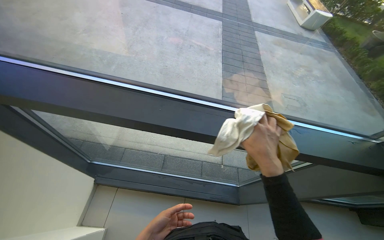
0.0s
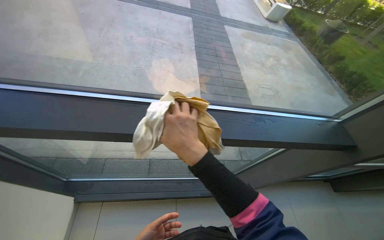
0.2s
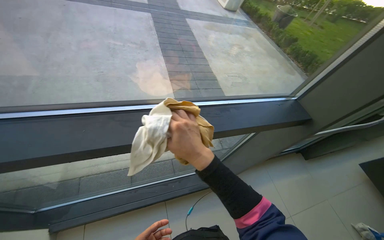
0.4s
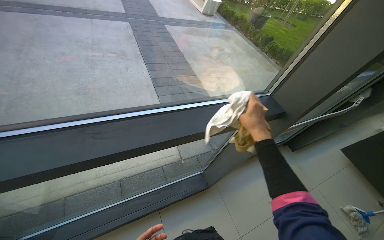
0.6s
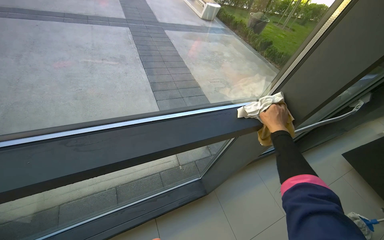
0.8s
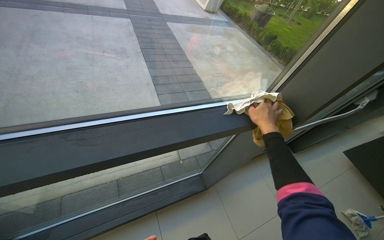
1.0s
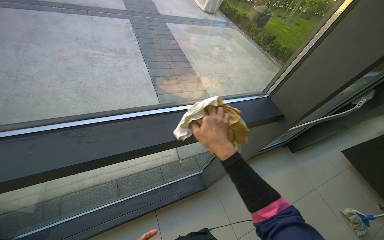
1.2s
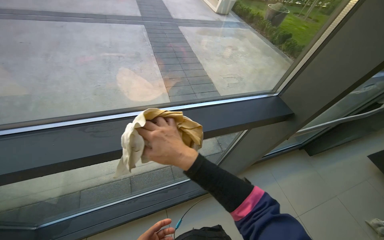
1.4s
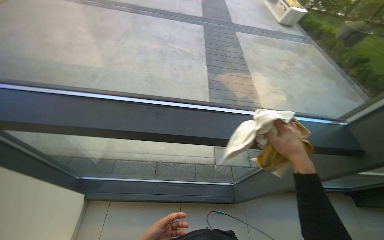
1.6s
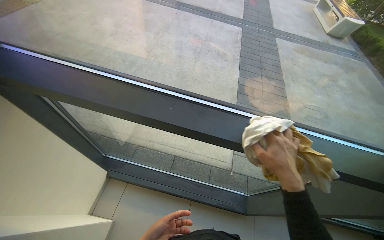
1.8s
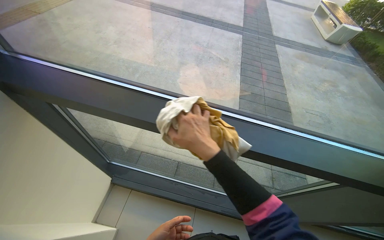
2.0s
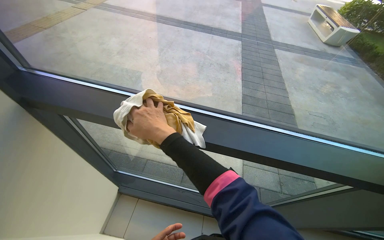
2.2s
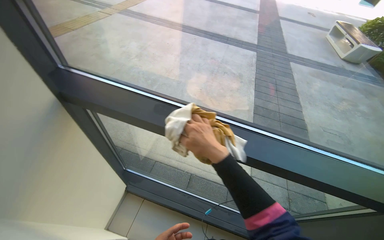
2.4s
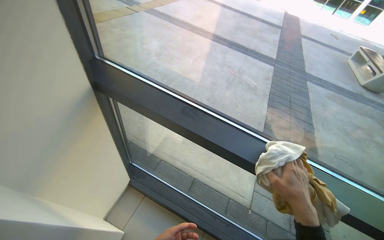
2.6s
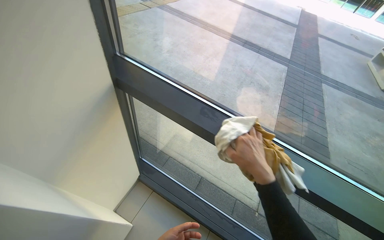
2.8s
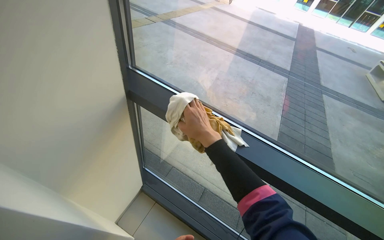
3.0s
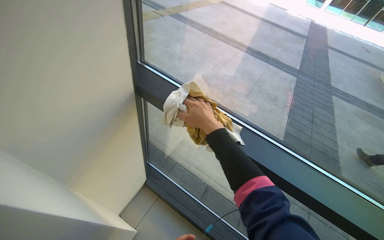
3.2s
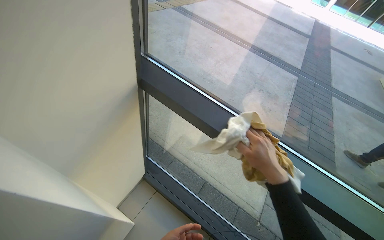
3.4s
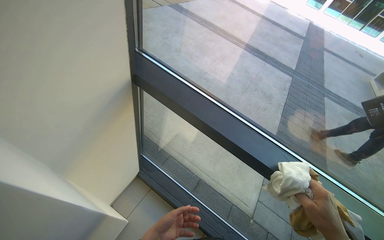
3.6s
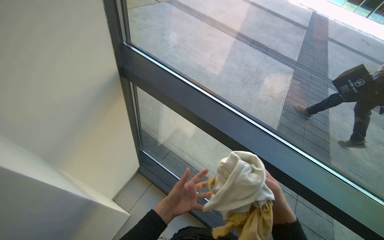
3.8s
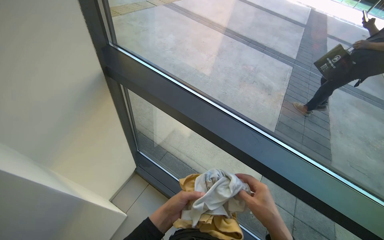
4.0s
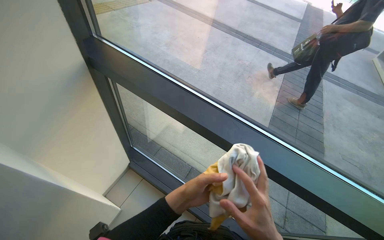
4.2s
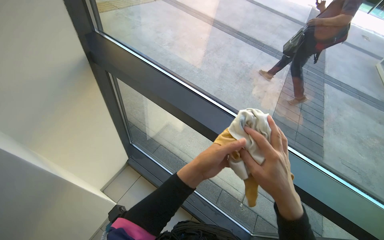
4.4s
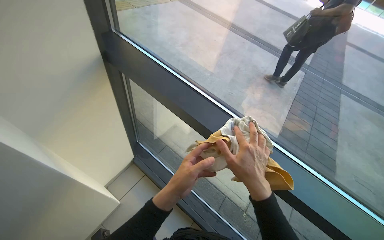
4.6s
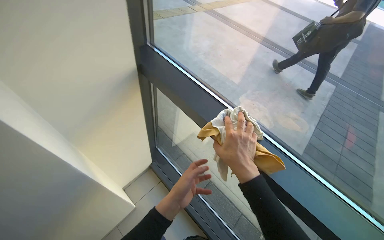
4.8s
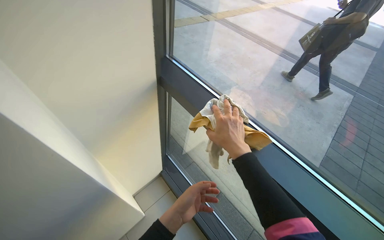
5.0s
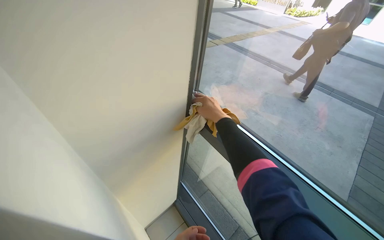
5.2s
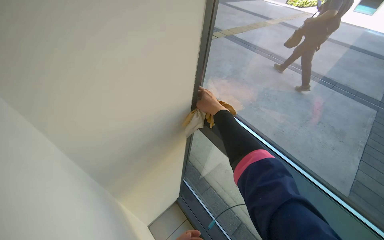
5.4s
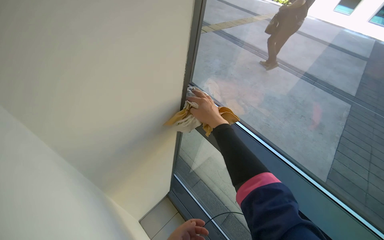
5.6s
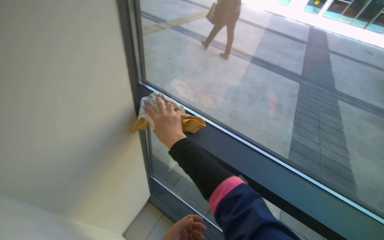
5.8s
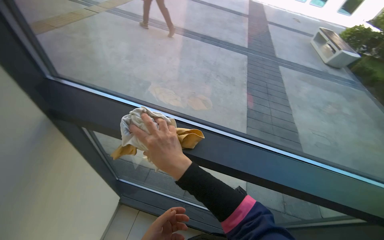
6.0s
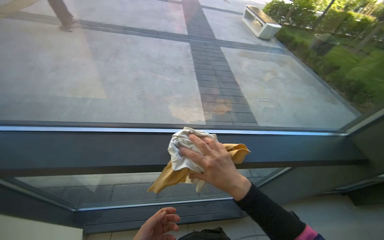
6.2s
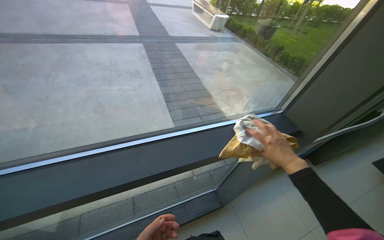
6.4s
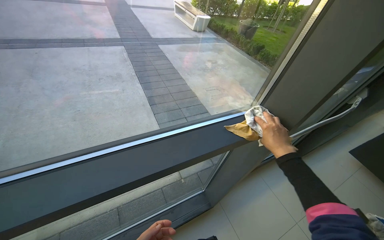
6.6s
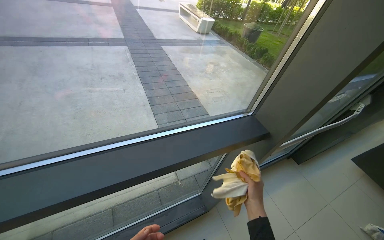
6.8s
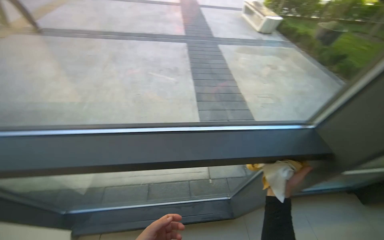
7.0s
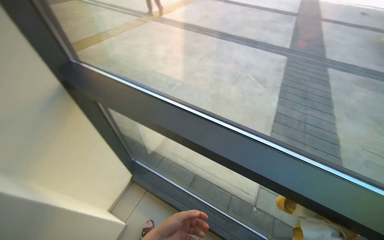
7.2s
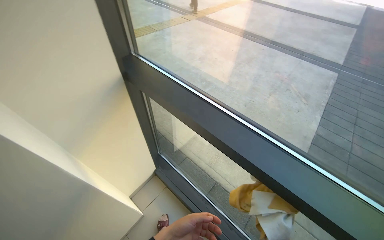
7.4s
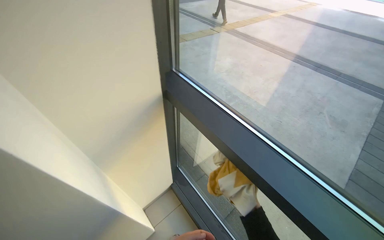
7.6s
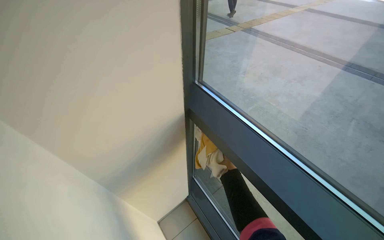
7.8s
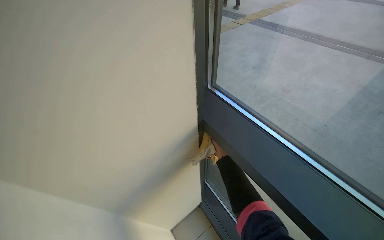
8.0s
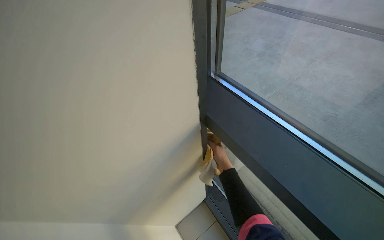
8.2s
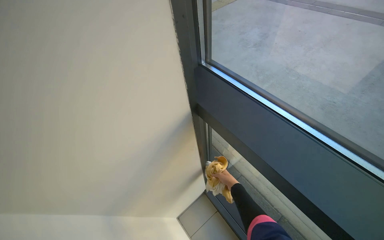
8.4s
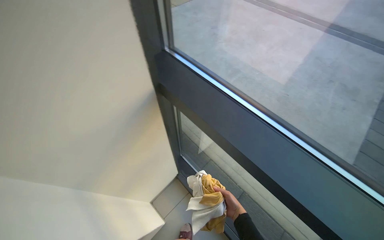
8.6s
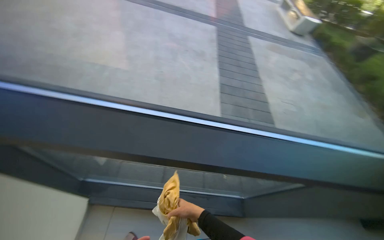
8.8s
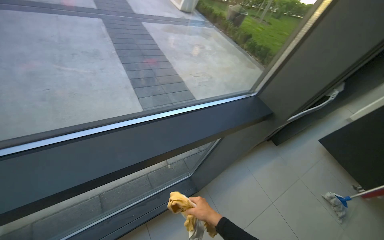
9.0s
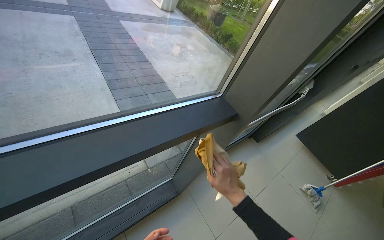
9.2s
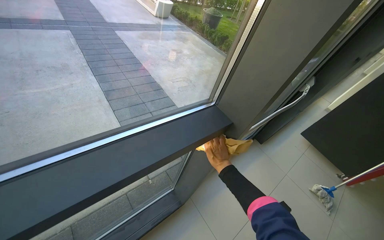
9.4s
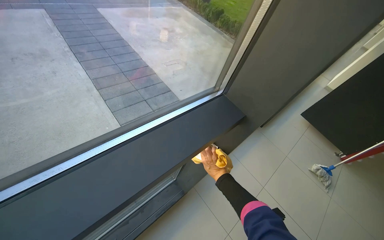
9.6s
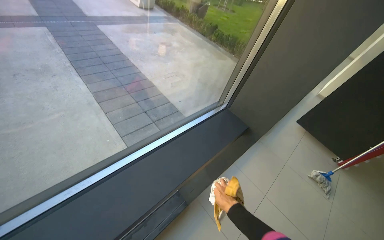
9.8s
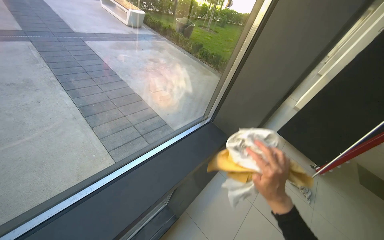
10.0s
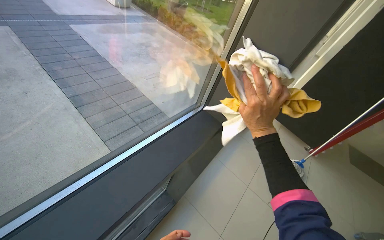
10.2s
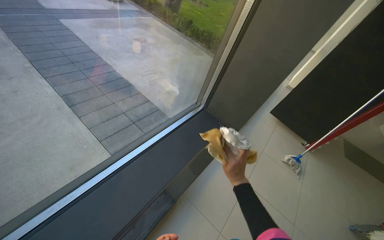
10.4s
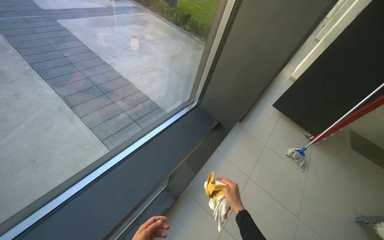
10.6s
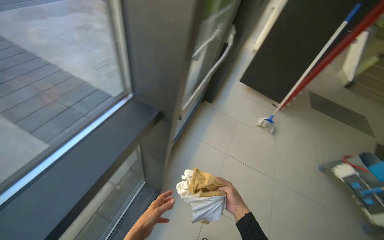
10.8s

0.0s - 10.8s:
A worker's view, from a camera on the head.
Job: cleaning windows.
The whole recording: Wiping window frames and glass. The worker wipes the frames and glass of large windows with a cloth.
1.6s - 3.0s: The wearer's head swings approximately 35 degrees to the left. The right hand goes left and right, approximately 35 cm each way, reversing 2 times.
3.0s - 4.6s: The right hand goes about 30 cm to the right and down the picture.
7.8s - 9.2s: The head turns to the right by about 85 degrees. The view tilts approximately 20 degrees downward.
9.2s - 10.8s: The head turns to the right by approximately 30 degrees. The right hand swings up and down the picture, roughly 30 cm each way, with 2 reversals.

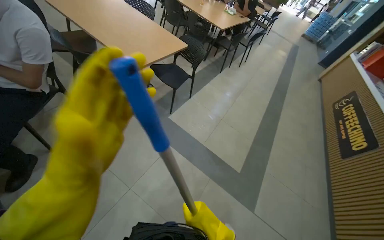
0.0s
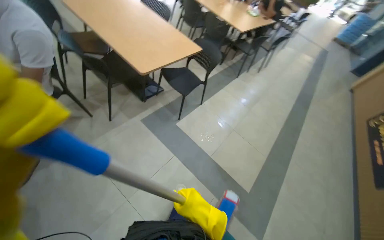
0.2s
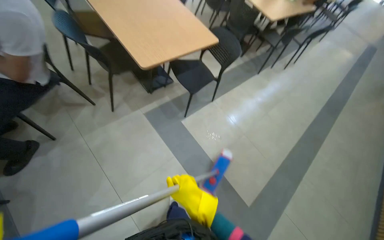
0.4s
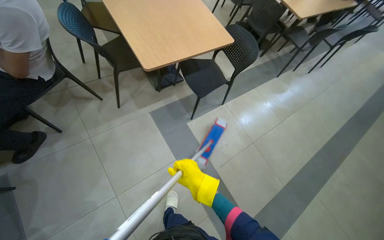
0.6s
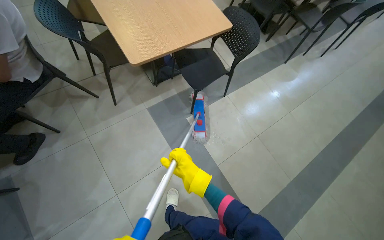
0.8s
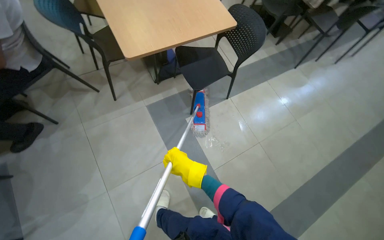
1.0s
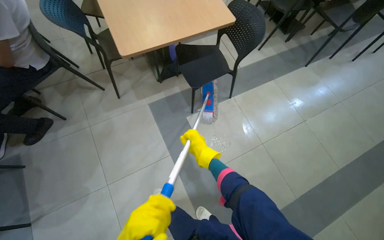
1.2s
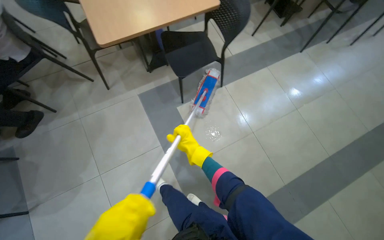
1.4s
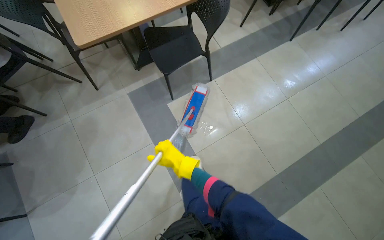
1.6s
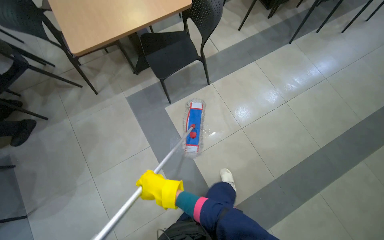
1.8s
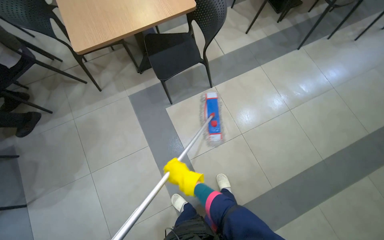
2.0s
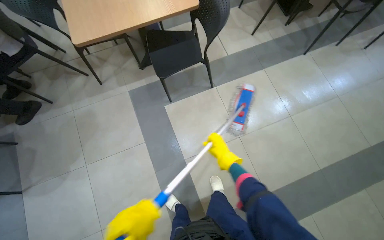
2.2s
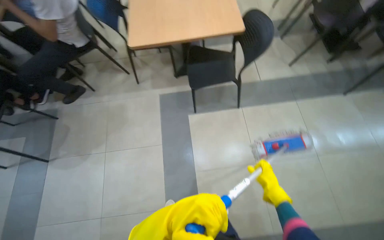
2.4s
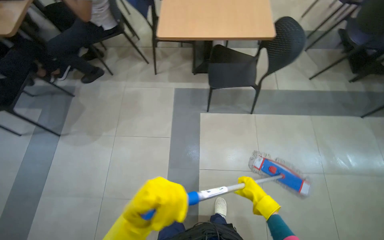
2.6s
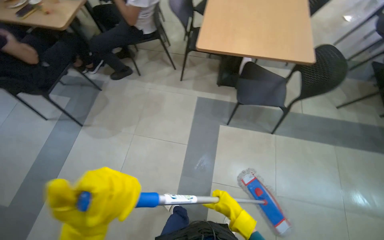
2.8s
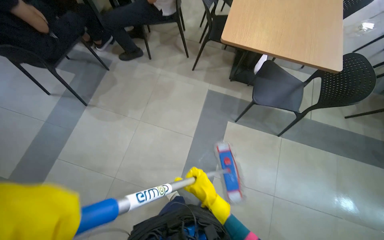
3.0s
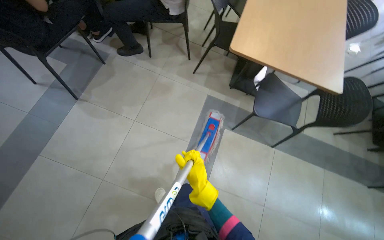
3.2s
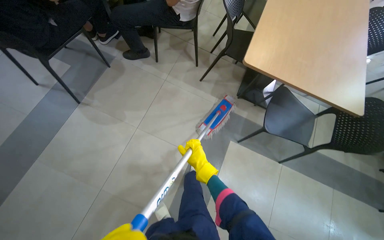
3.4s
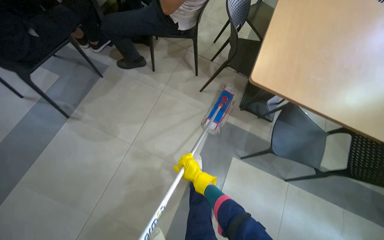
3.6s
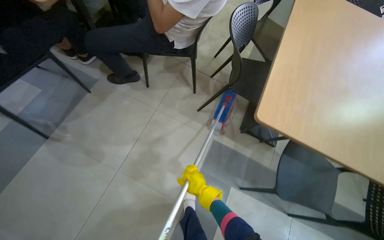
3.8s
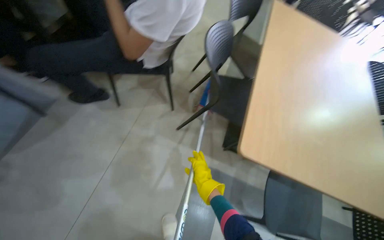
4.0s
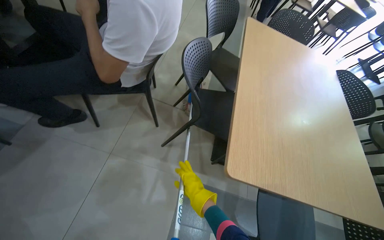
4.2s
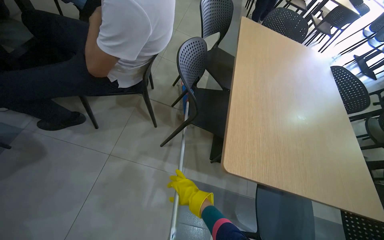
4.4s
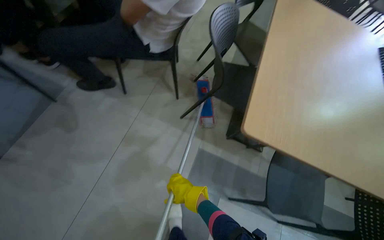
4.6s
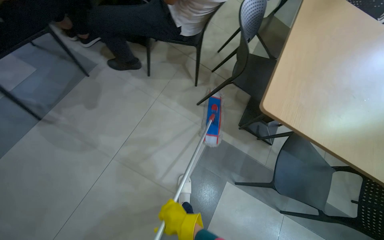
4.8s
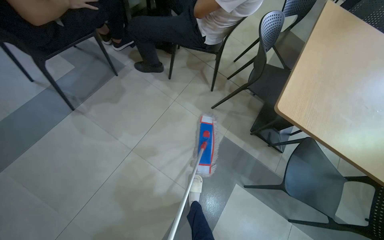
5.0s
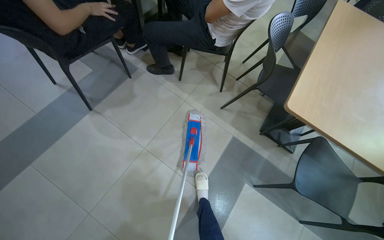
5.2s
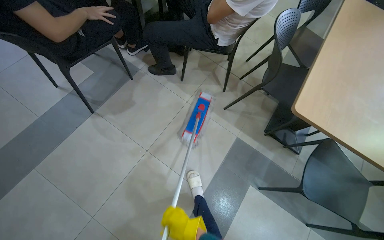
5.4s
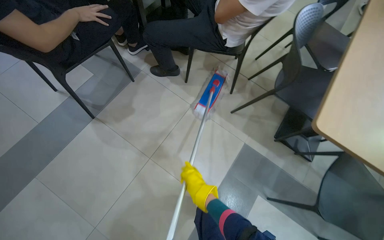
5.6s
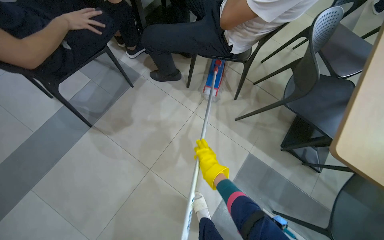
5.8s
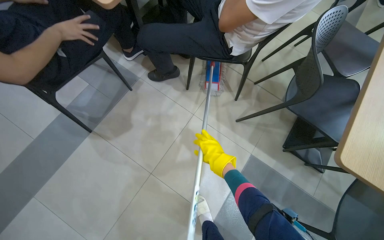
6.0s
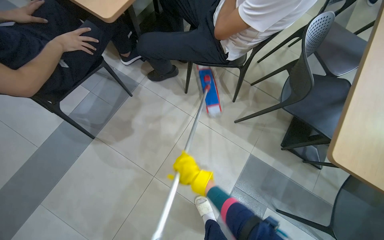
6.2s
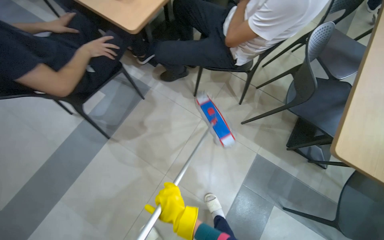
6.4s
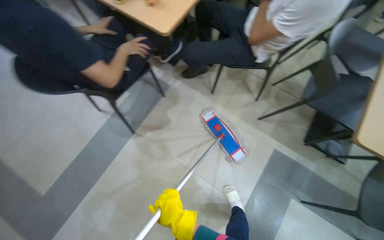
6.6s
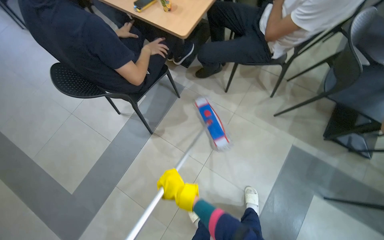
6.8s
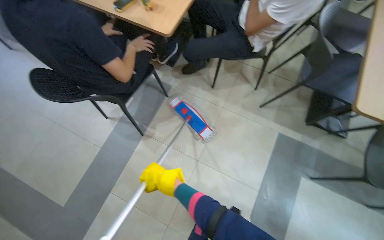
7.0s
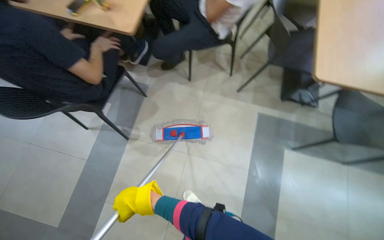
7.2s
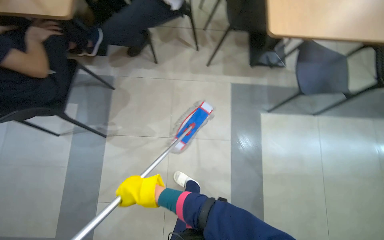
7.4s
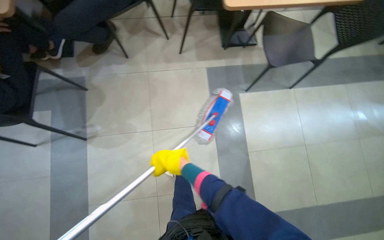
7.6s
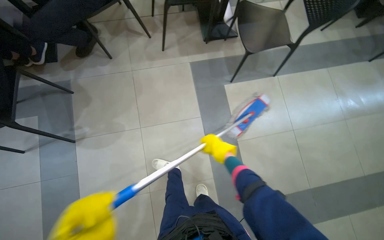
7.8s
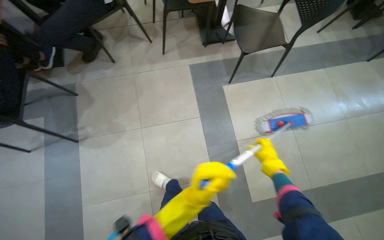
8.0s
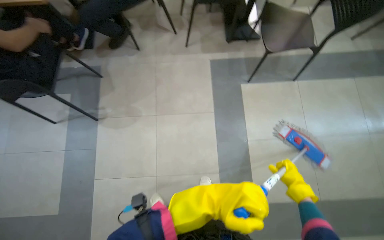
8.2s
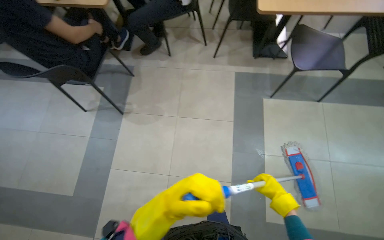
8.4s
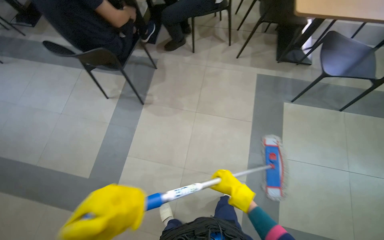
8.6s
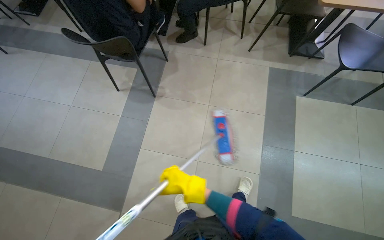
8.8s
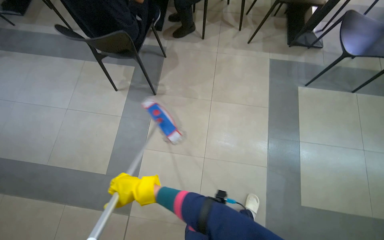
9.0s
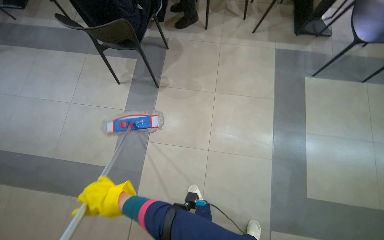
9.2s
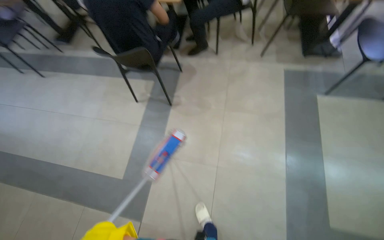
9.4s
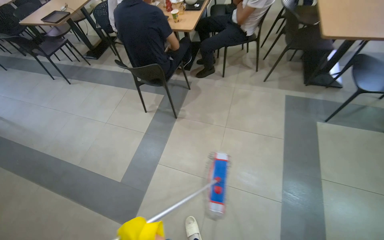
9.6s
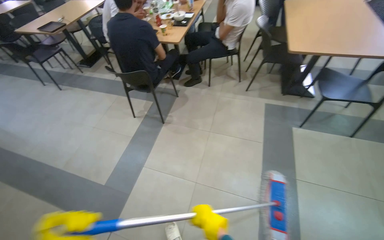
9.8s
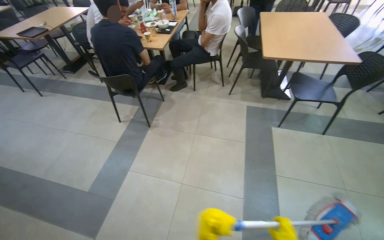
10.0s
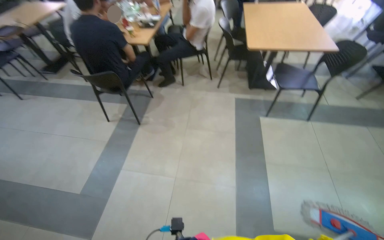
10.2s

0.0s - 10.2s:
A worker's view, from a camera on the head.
Job: mopping floor.
The whole recording: Mopping cafeteria floor. The worker mops the floor in the cafeteria area, moving around tables and wringing the mop.
0.0s - 1.4s: The head travels approximately 90 cm. The head turns to the left by some 35 degrees. The wearer looks roughly 15 degrees further downward.
1.4s - 3.0s: The head turns to the left by about 45 degrees.
3.0s - 4.4s: The wearer moves roughly 80 cm. The camera sweeps to the right, by some 15 degrees.
4.4s - 5.8s: The wearer looks roughly 25 degrees further to the left.
5.8s - 7.2s: The right hand heads to the left, covering approximately 50 cm.
7.2s - 8.8s: The head travels about 50 cm.
8.8s - 10.2s: The camera travels some 40 cm. The wearer looks some 20 degrees further upward.
